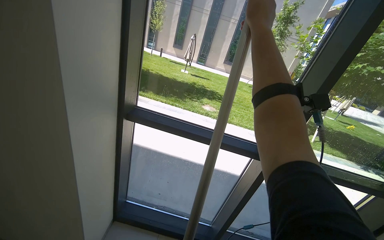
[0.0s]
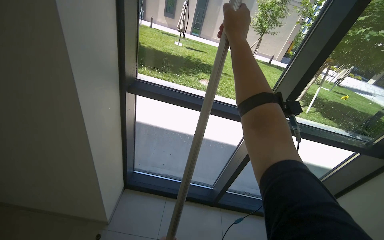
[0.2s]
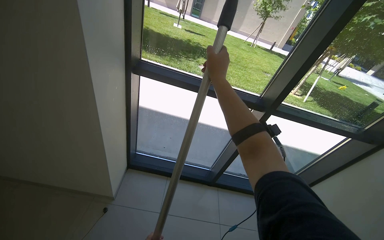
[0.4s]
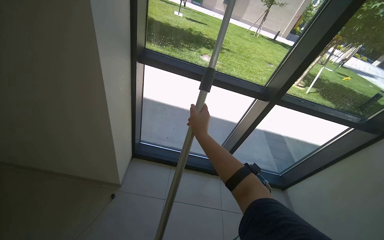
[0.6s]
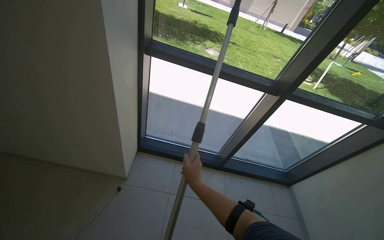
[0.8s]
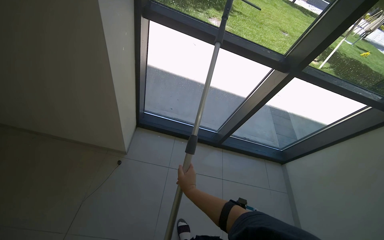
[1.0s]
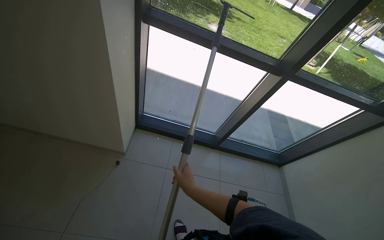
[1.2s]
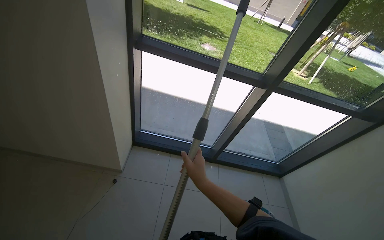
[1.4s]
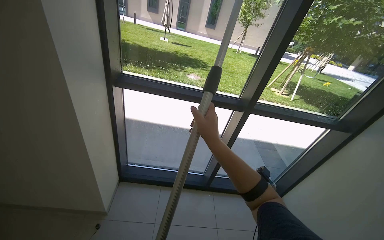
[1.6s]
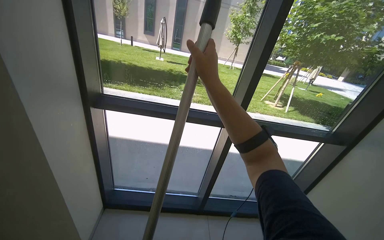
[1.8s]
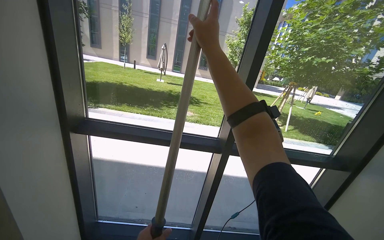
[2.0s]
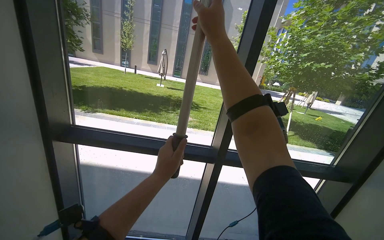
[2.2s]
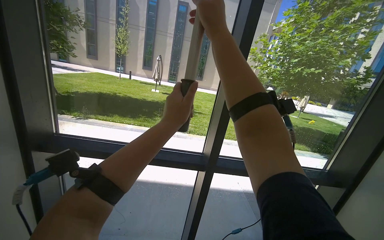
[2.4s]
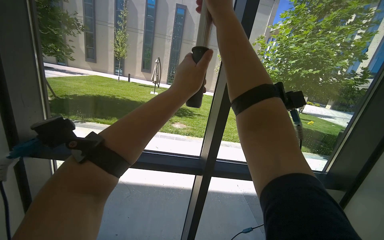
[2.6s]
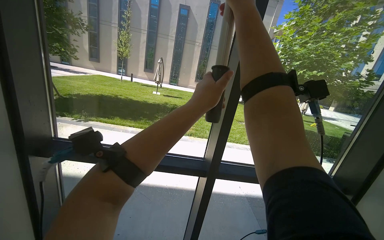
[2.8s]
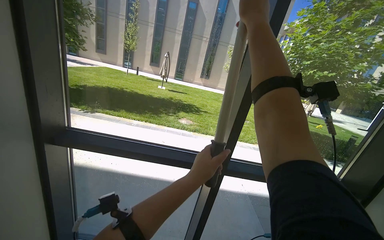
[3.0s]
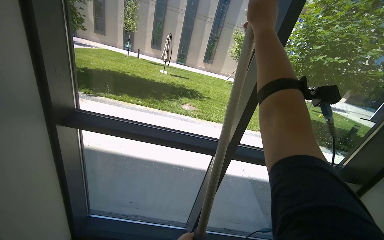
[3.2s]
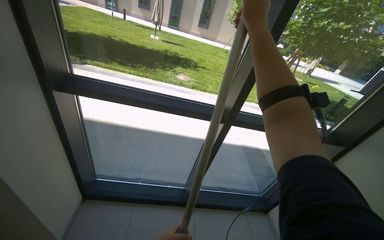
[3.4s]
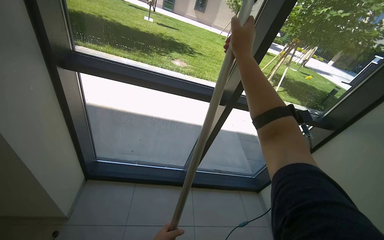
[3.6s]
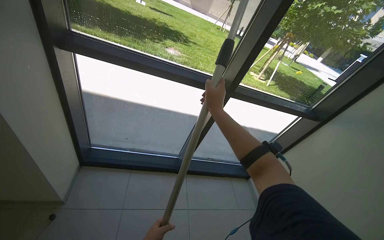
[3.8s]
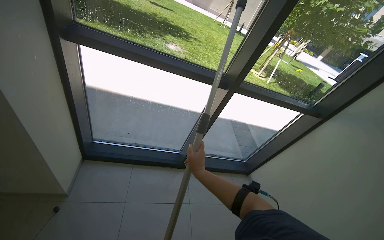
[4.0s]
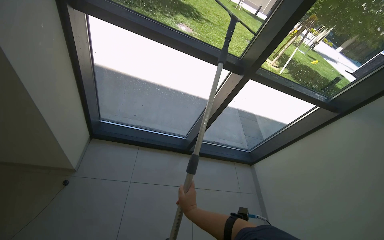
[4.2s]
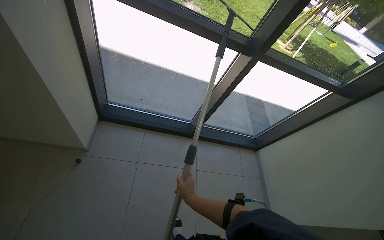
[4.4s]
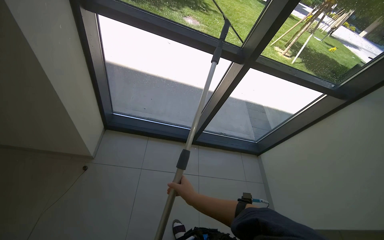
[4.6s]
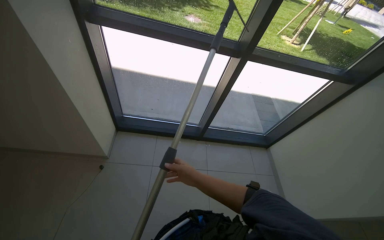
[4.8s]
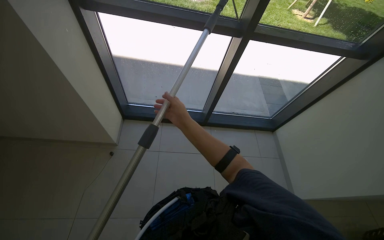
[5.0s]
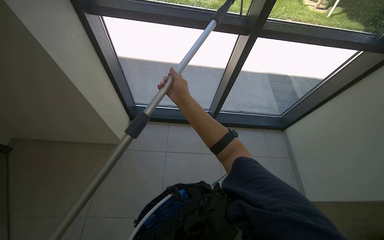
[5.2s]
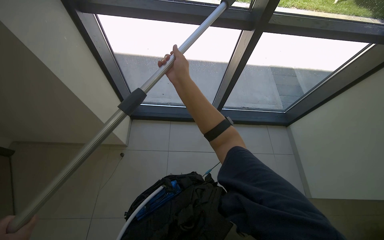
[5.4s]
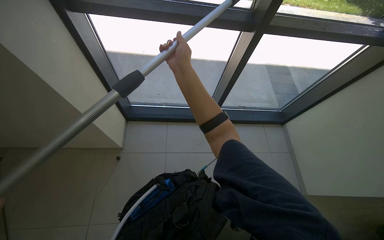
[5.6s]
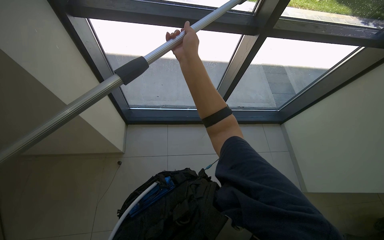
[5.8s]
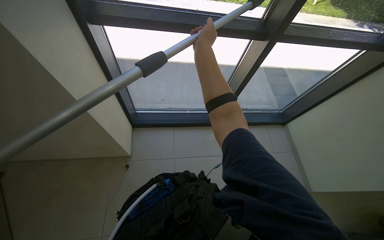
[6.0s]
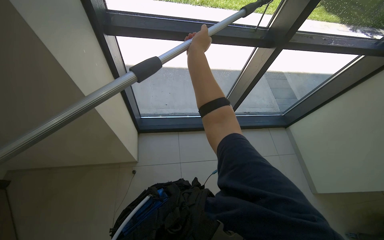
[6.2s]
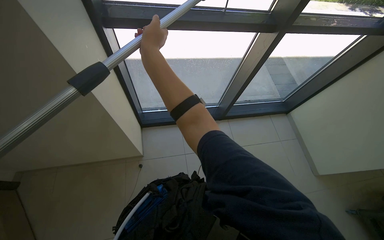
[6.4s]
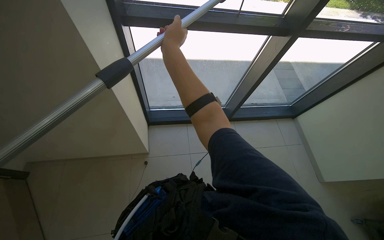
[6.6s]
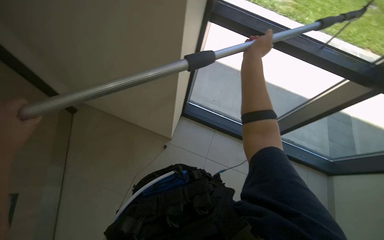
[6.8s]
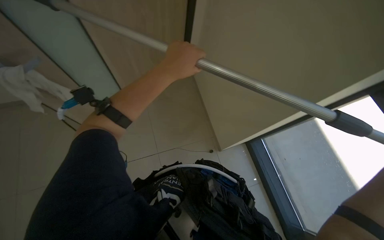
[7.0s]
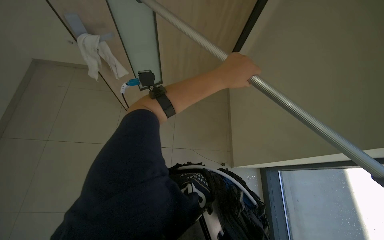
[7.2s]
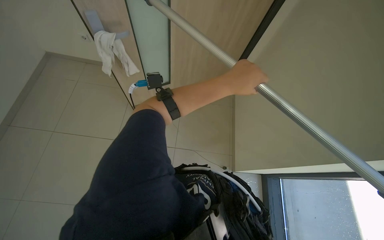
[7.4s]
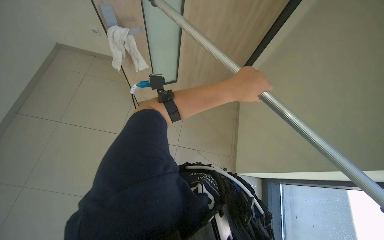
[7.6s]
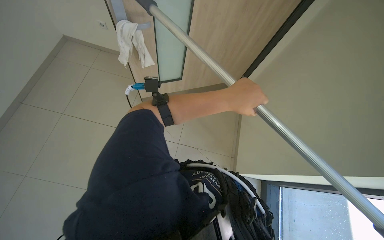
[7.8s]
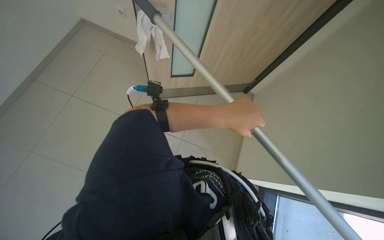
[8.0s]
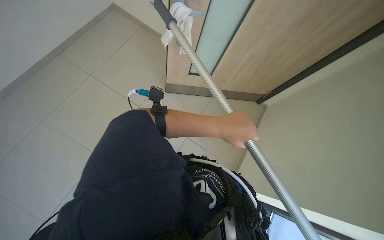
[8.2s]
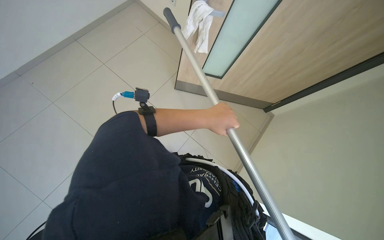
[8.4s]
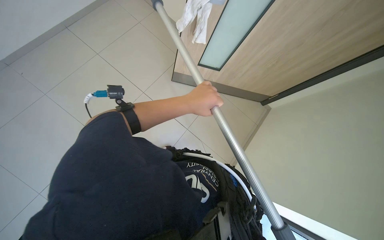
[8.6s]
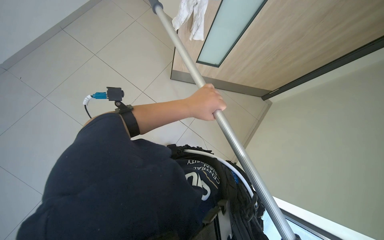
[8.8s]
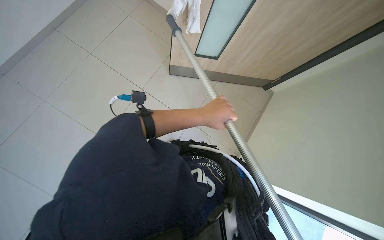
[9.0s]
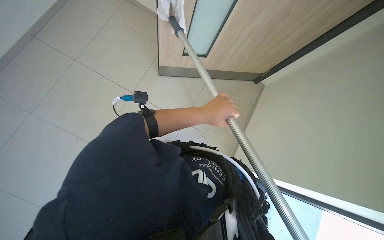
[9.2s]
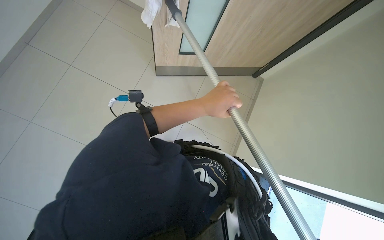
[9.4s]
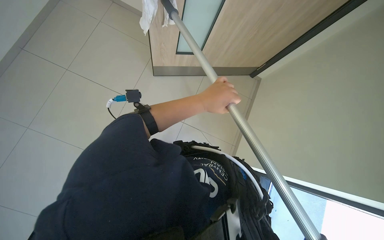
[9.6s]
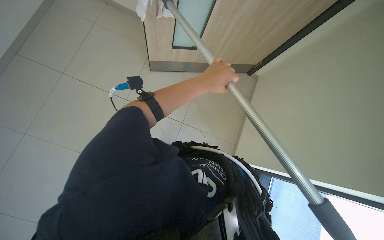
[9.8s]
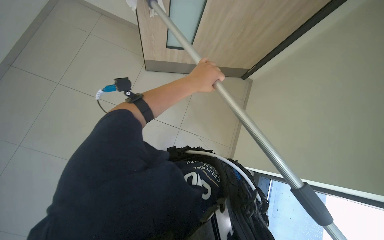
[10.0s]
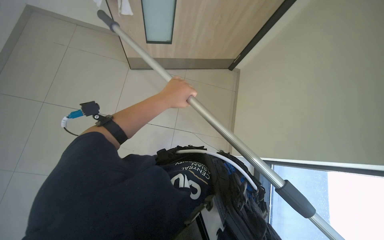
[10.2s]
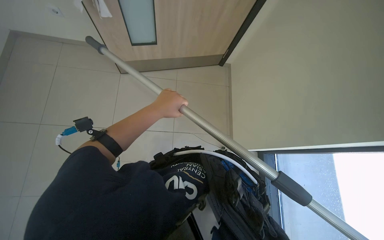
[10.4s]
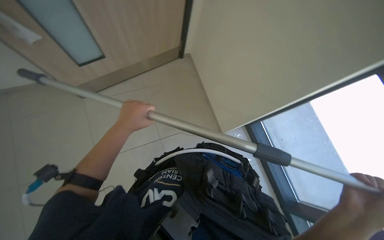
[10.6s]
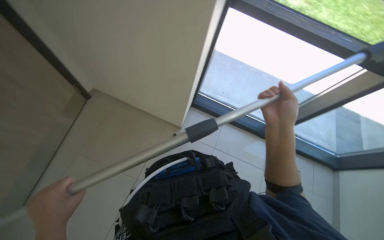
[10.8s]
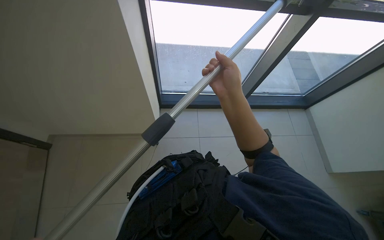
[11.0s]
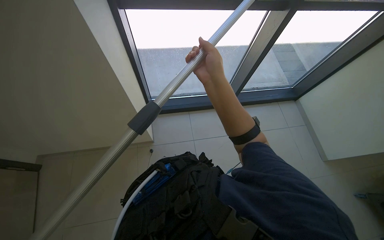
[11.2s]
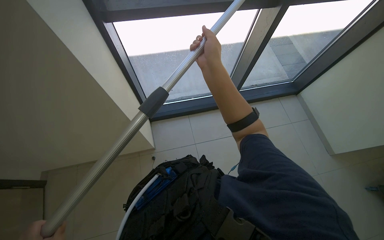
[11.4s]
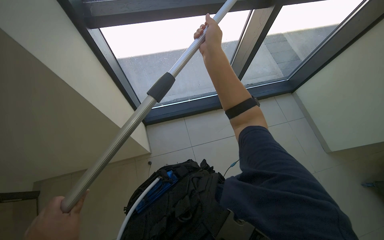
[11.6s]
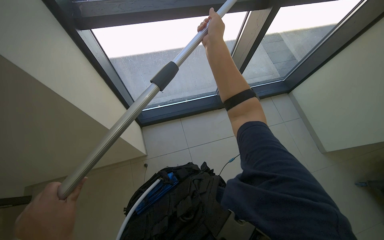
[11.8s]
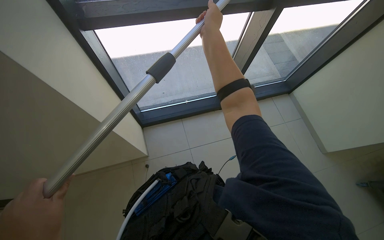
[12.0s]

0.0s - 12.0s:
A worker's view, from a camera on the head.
Job: cleaning windows.
The whole recording: Cleaning glass panels with squeegee. The worker cleans the glass panels using a squeegee attached to a long pole.
0.0s - 1.6s: The right hand goes about 50 cm down the picture.
1.6s - 3.0s: The view tips upward by about 15 degrees. The right hand shifts approximately 60 cm up the picture and to the right.
3.0s - 4.4s: The view tilts roughly 35 degrees downward. The right hand is displaced down the picture and to the left by roughly 1 m.
4.4s - 6.0s: The right hand is displaced up the picture by some 40 cm.
6.0s - 7.6s: The head rotates roughly 105 degrees to the left.
9.0s - 10.4s: The wearer looks approximately 20 degrees further to the right.
10.4s - 12.0s: The wearer looks some 105 degrees further to the right.

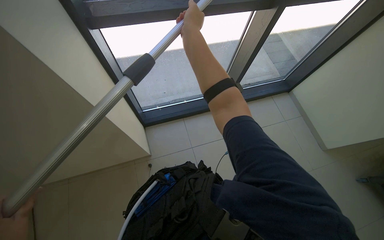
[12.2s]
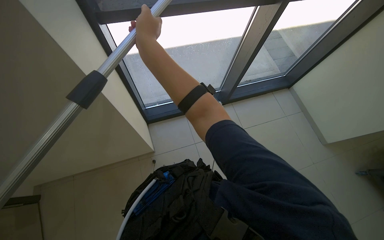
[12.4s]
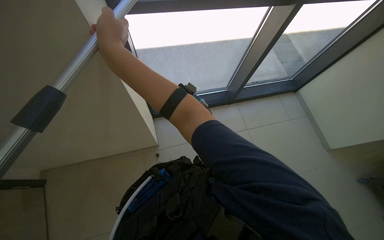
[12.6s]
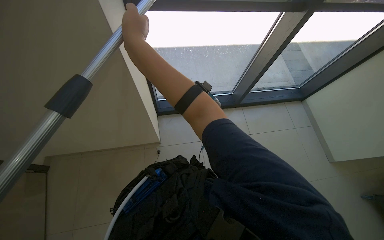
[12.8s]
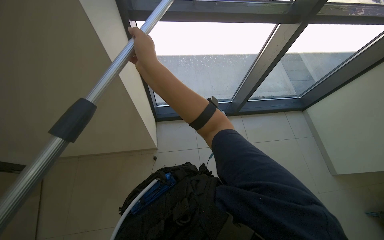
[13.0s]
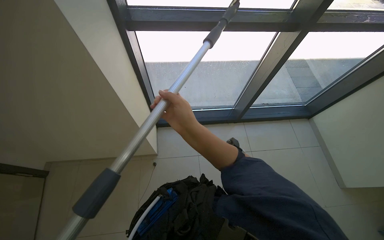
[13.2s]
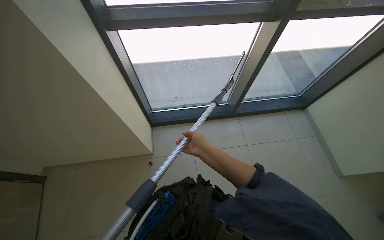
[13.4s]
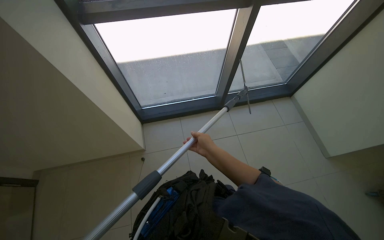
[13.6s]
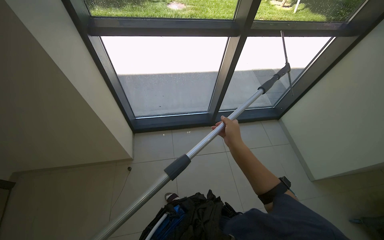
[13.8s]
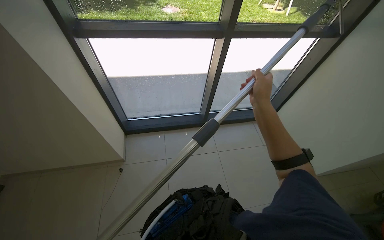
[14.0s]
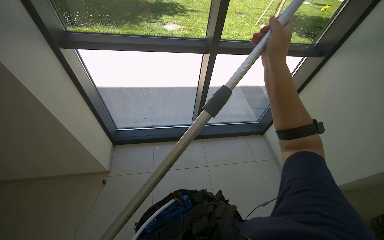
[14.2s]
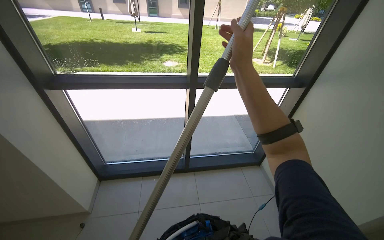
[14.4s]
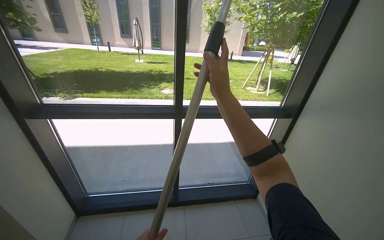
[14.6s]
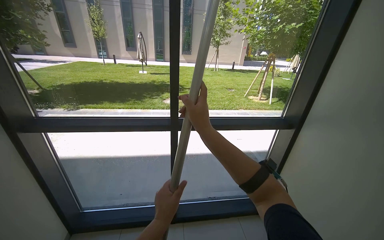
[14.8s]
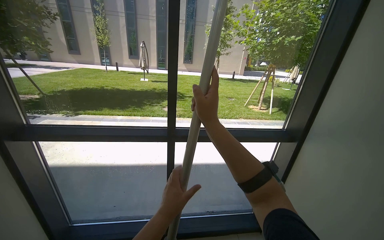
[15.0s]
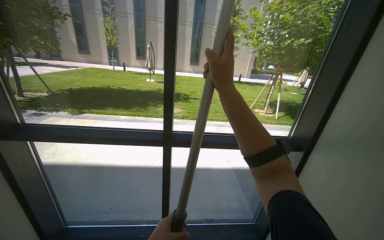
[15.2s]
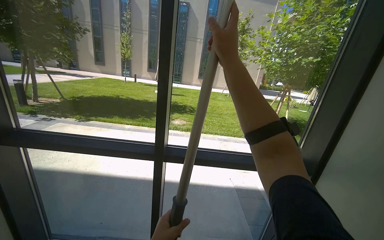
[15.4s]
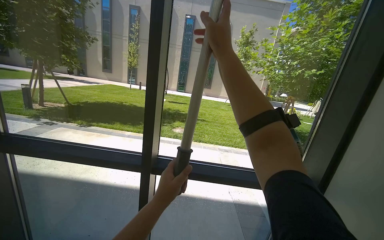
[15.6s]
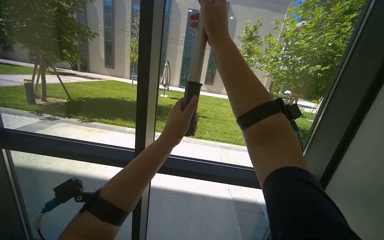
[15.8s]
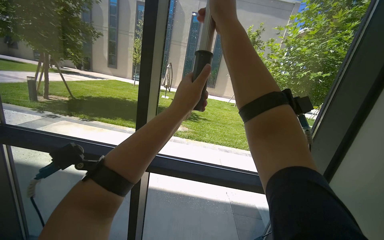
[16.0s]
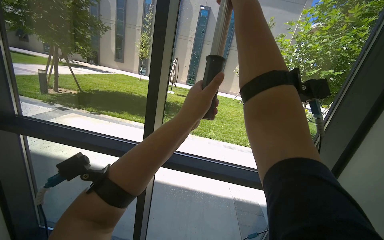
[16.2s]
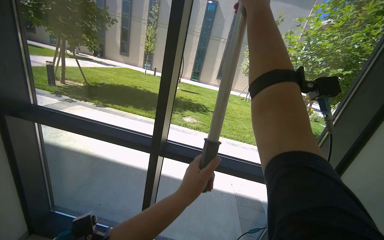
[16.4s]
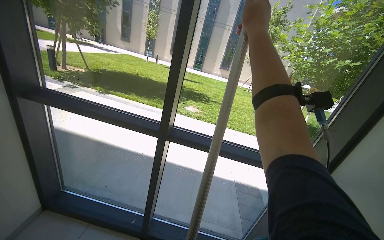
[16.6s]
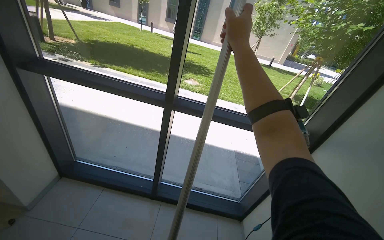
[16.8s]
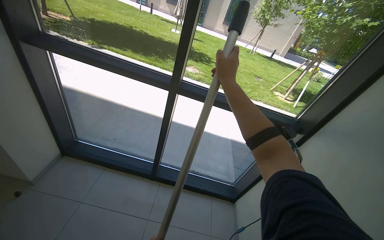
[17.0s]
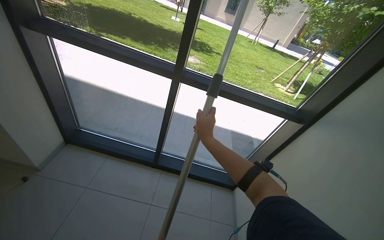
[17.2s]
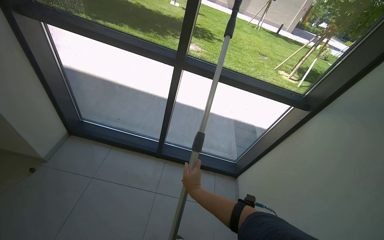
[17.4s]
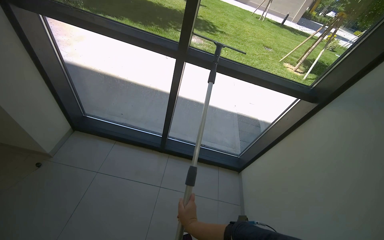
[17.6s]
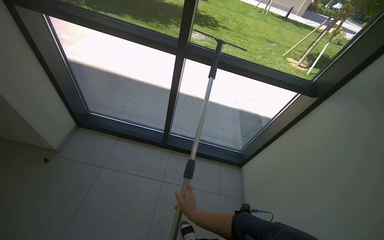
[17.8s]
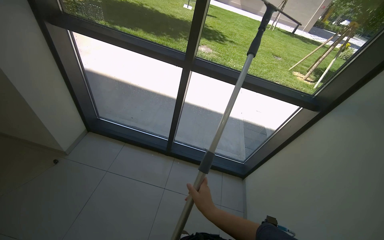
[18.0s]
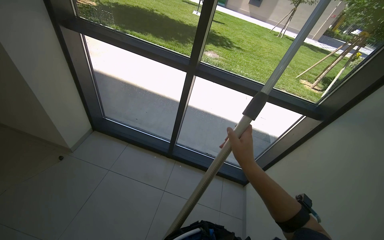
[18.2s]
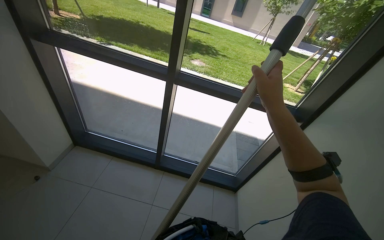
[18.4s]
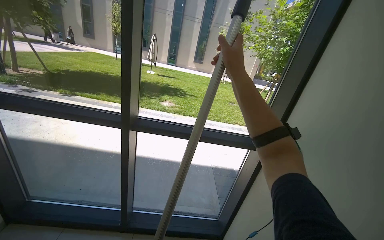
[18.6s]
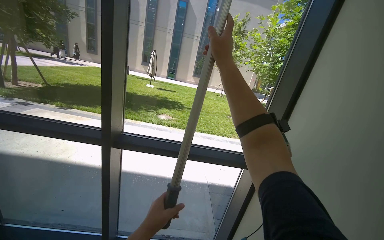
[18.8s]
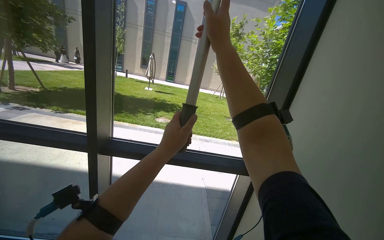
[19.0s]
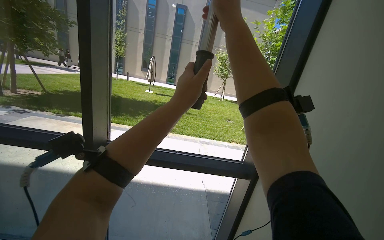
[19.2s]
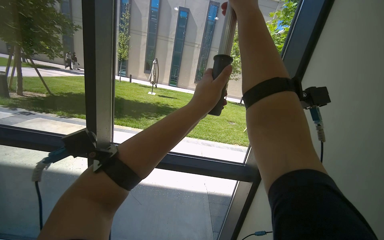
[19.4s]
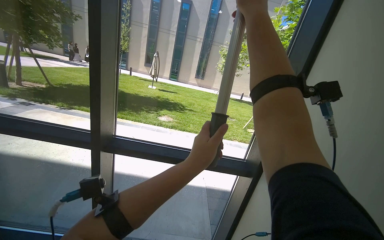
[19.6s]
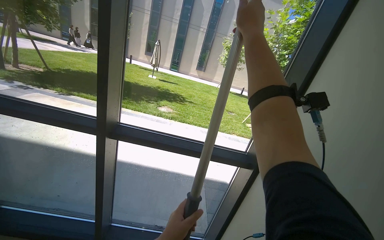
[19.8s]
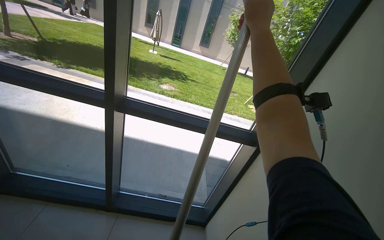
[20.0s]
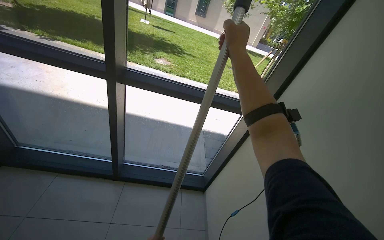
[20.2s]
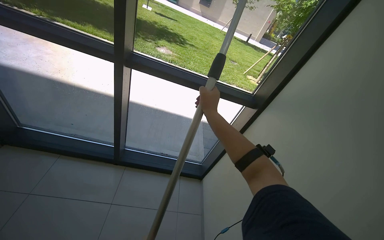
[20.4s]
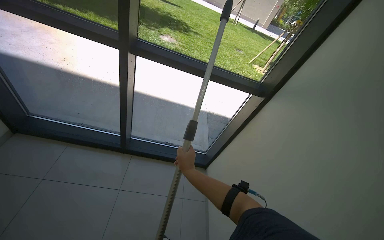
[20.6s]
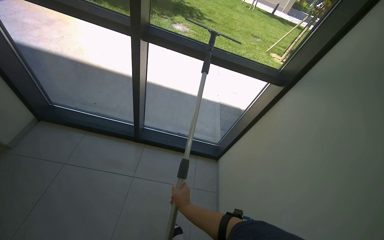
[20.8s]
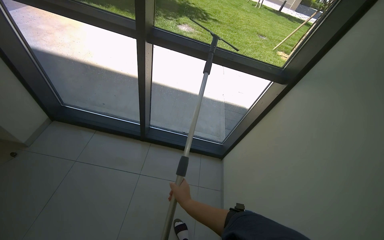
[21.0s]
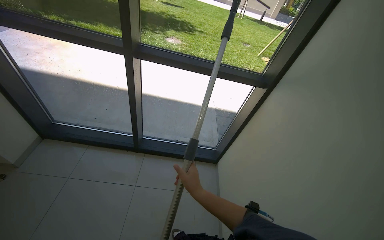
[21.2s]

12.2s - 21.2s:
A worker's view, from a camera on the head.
Job: cleaning windows.
The whole recording: Cleaning glass panels with squeegee. The worker cleans the glass panels using a squeegee attached to a long pole.
12.2s - 13.8s: The right hand heads down the picture and to the right, covering some 35 cm.
13.8s - 15.2s: The head travels to the right, some 60 cm. The wearer looks about 35 degrees further upward.
15.2s - 16.6s: The right hand travels up the picture and to the right by roughly 20 cm.
16.6s - 18.2s: The wearer looks roughly 20 degrees further downward. The right hand shifts some 60 cm down the picture.
18.2s - 19.8s: The view tilts some 20 degrees upward.
19.8s - 21.2s: The wearer looks some 25 degrees further downward. The right hand is displaced down the picture by roughly 70 cm.
